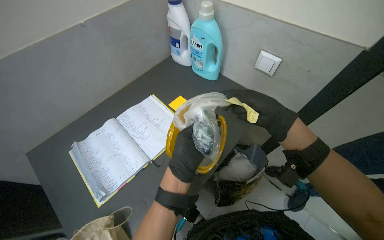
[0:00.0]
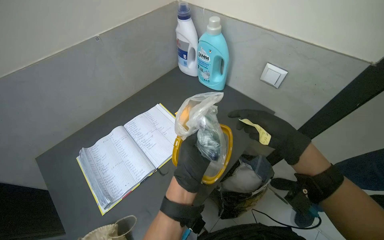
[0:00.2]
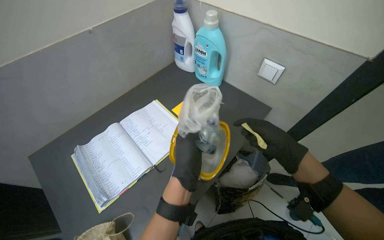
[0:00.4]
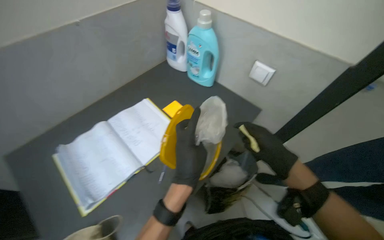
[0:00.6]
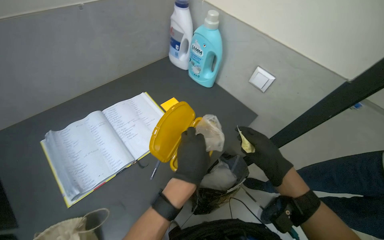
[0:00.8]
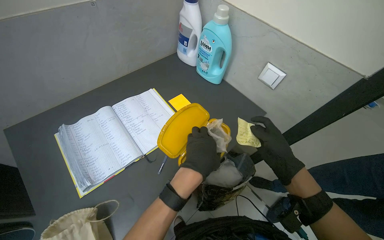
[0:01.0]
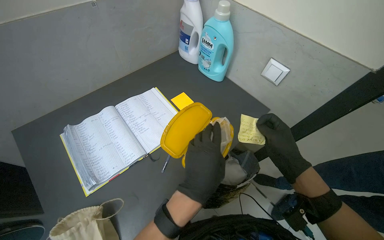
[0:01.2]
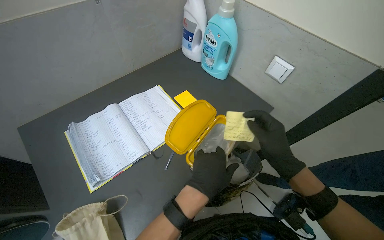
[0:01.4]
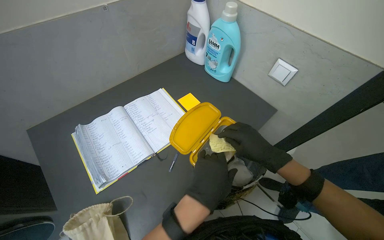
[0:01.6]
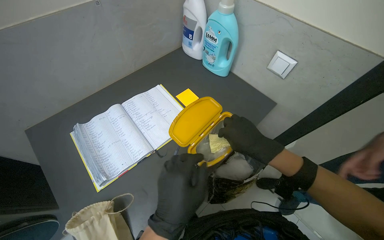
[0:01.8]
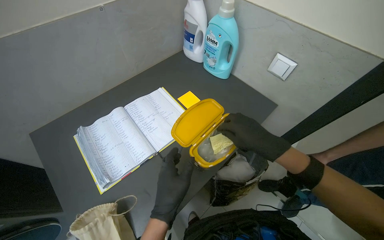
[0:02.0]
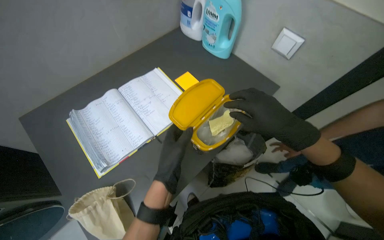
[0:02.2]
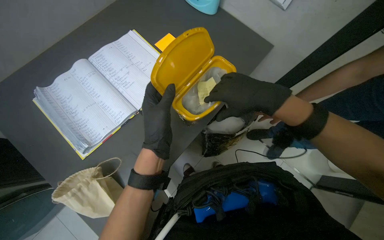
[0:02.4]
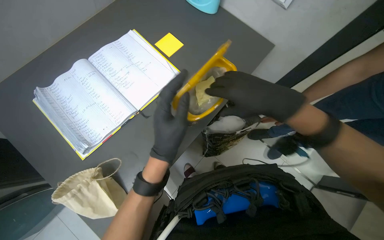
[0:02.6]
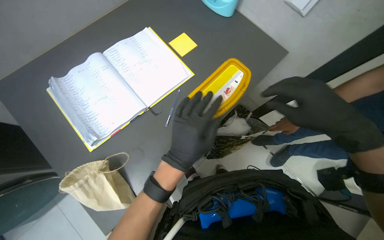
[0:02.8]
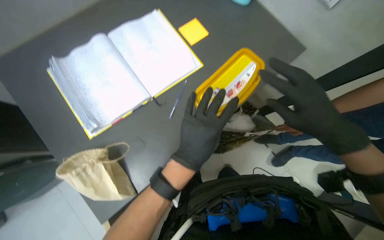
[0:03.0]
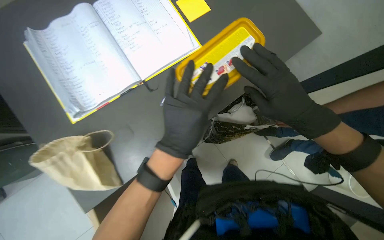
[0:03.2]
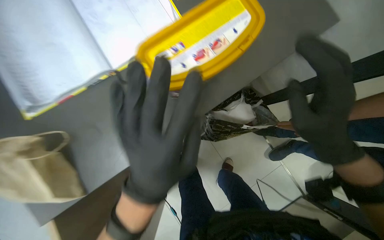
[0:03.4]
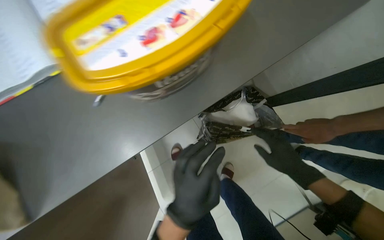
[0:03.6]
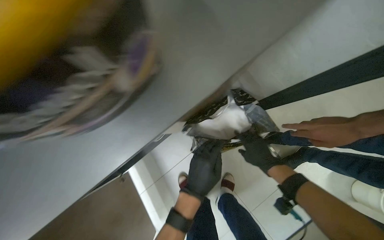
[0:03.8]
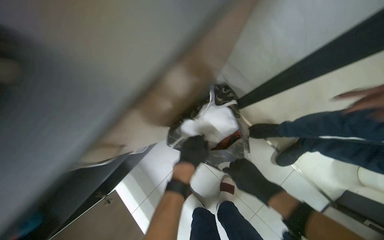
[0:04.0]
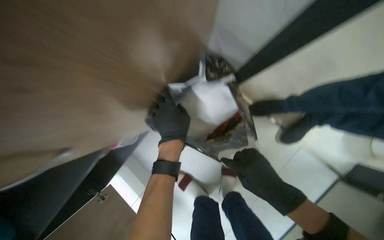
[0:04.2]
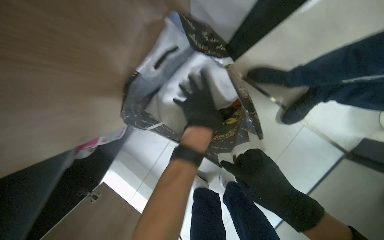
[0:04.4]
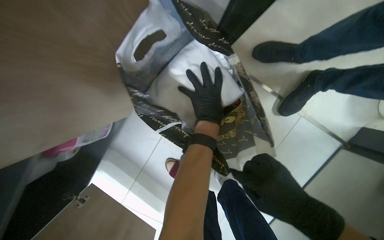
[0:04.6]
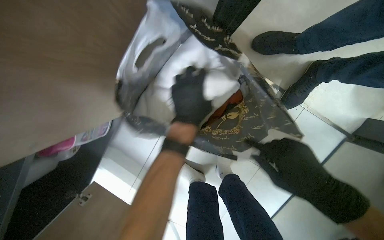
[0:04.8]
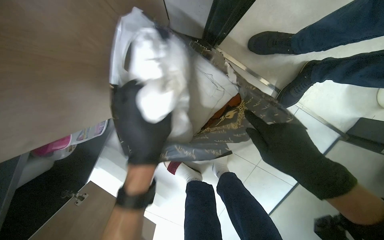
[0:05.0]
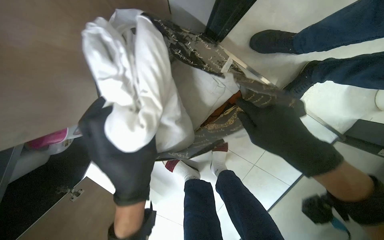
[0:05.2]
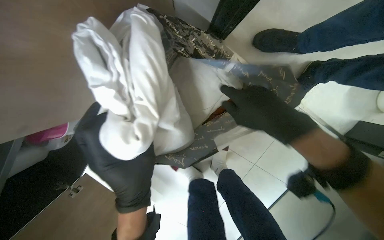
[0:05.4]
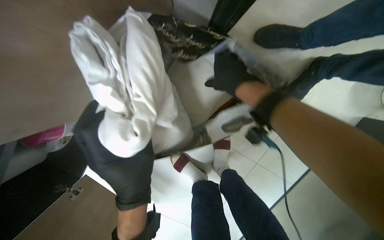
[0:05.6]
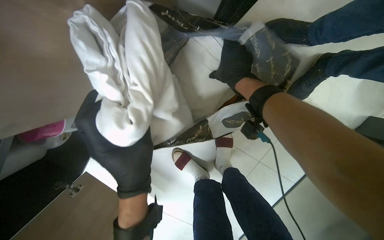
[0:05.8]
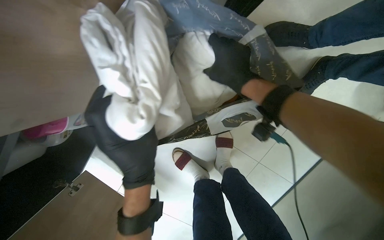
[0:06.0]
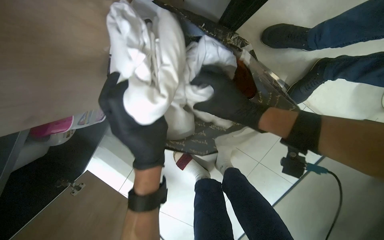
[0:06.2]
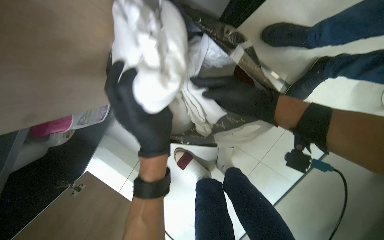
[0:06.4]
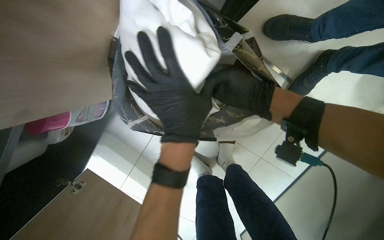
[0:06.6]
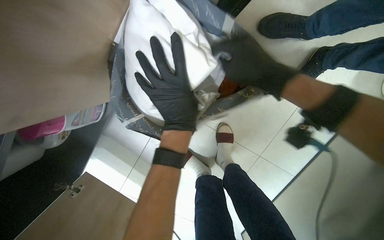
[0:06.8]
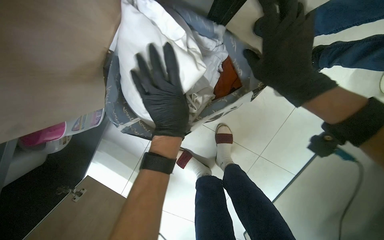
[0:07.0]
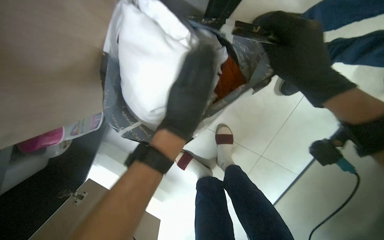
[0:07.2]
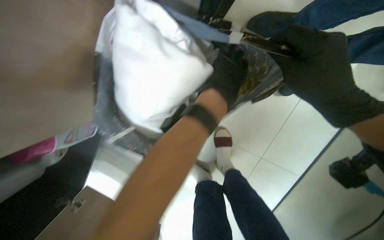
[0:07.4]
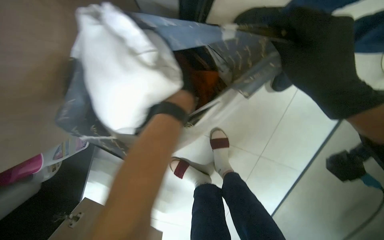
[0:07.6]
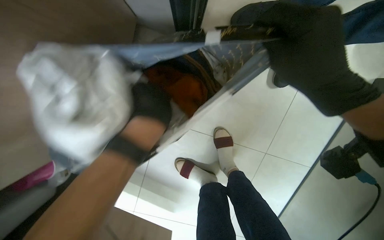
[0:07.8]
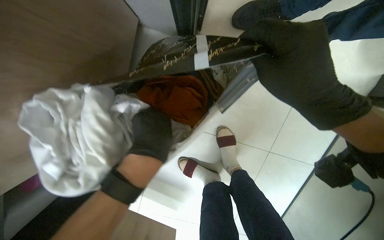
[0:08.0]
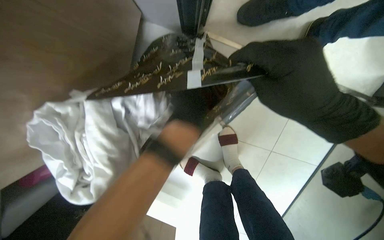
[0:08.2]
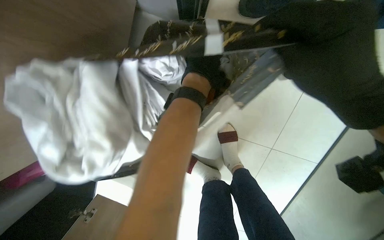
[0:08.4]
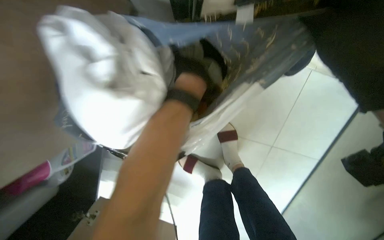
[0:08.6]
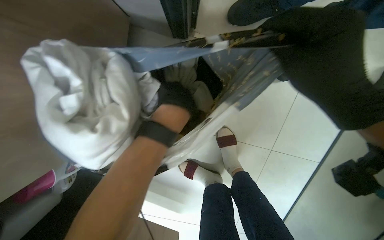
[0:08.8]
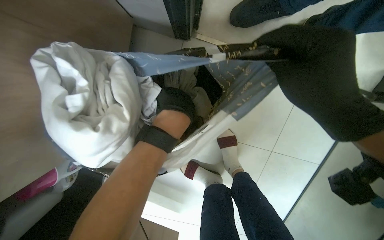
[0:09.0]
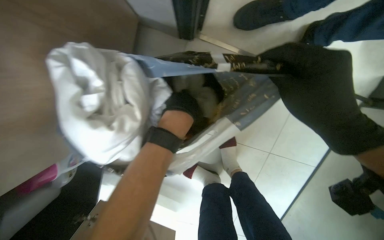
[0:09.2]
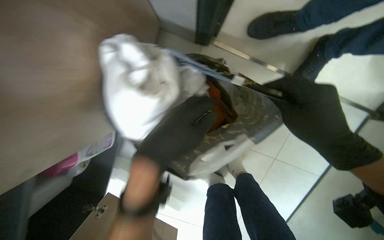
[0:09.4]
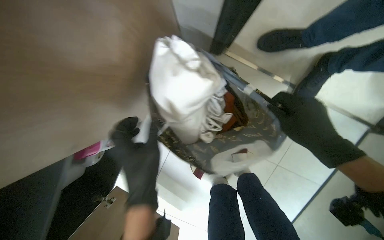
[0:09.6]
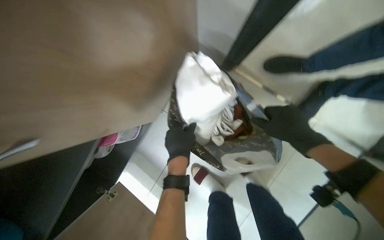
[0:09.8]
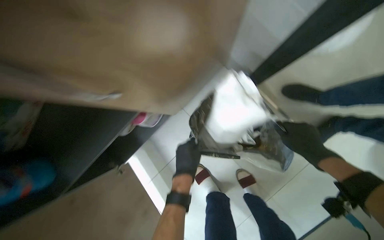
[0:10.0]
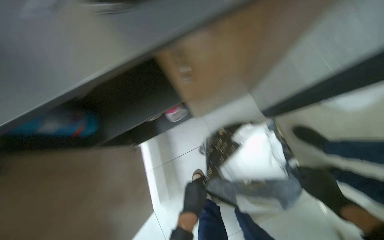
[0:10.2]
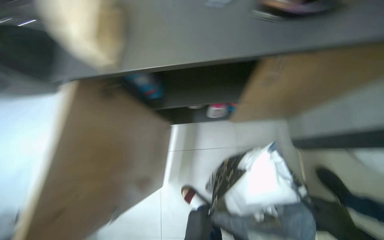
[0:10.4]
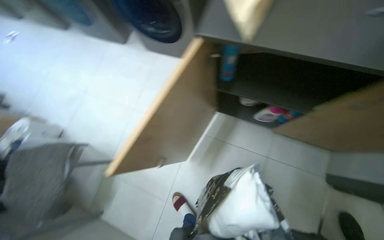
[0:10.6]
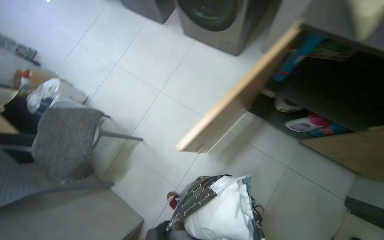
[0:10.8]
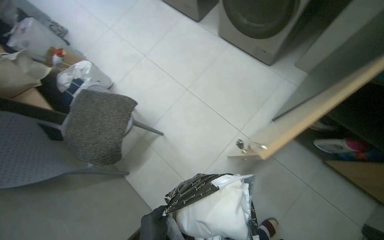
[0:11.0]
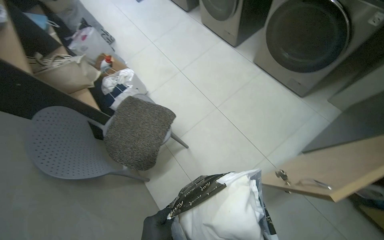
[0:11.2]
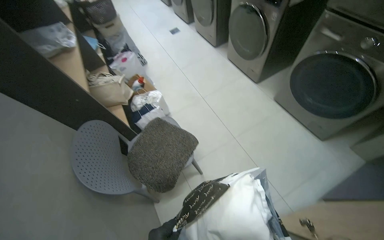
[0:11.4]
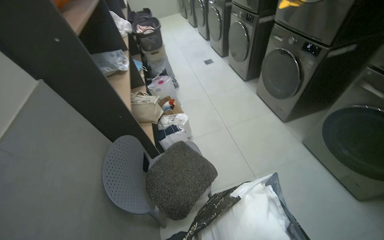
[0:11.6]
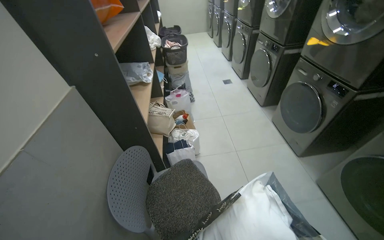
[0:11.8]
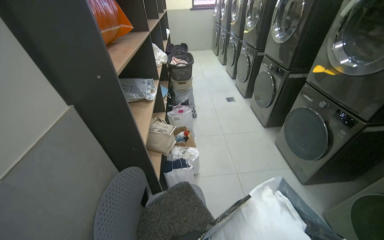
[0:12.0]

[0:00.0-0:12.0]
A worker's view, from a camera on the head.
Job: organizing items.
The whole recording: Organizing items into bags and cabinets. The worker organizes various items from a container, placing them into bags and storing them in a cabinet.
0:01.6 to 0:03.0: The camera pitches downward, by some 20 degrees.
0:03.0 to 0:04.4: The wearer moves about 60 cm. The view tilts some 20 degrees downward.
0:04.4 to 0:06.0: The left hand moves down the picture and to the left, about 15 cm, while the right hand travels up the picture by some 25 cm.
0:06.0 to 0:07.6: The left hand heads up the picture, farther from the camera and to the right, covering roughly 40 cm, while the right hand moves to the right and nearer to the camera, roughly 20 cm.
0:09.0 to 0:10.4: The head travels roughly 50 cm. Everything in view rotates some 55 degrees clockwise.

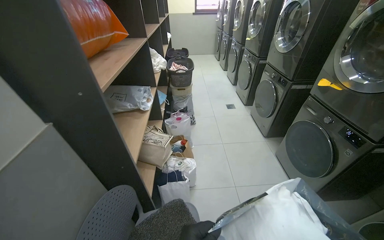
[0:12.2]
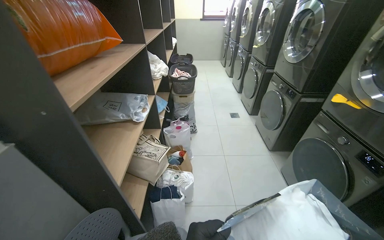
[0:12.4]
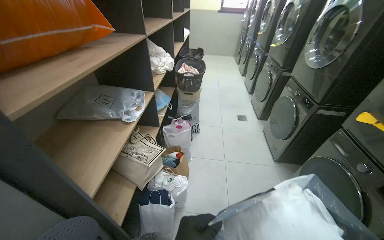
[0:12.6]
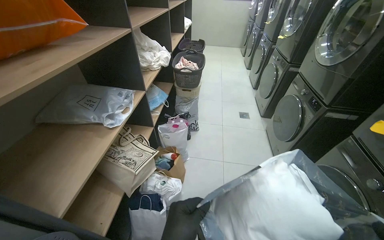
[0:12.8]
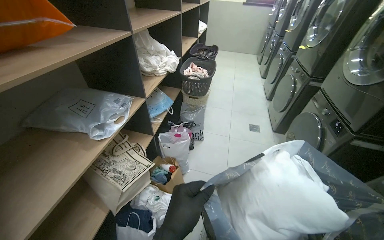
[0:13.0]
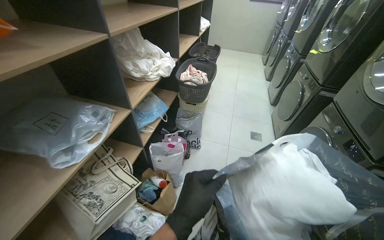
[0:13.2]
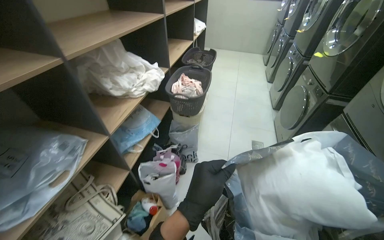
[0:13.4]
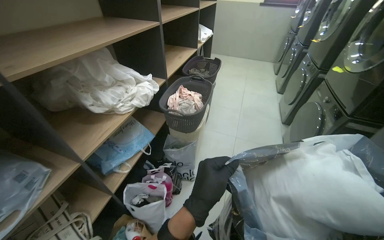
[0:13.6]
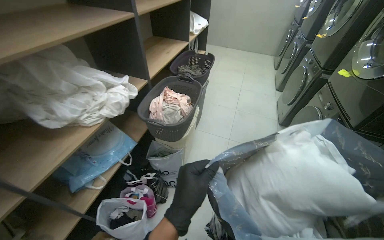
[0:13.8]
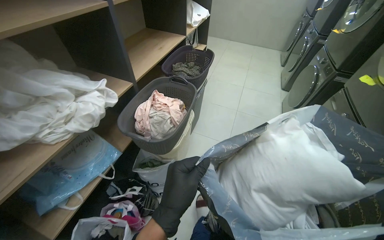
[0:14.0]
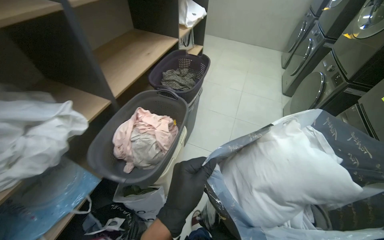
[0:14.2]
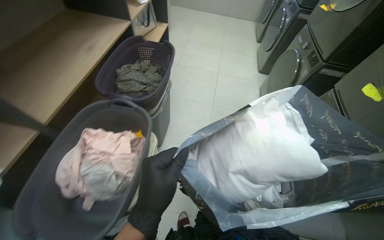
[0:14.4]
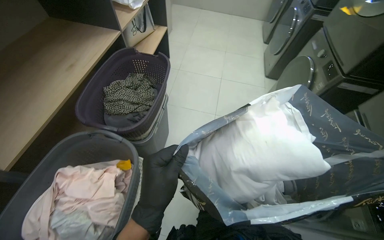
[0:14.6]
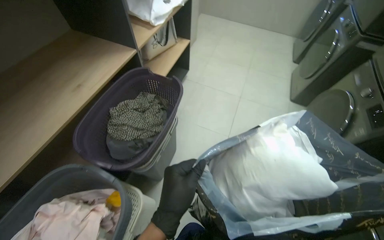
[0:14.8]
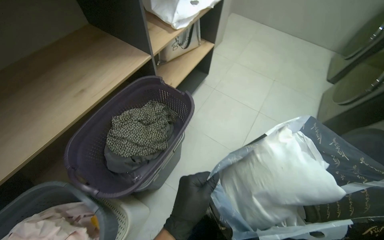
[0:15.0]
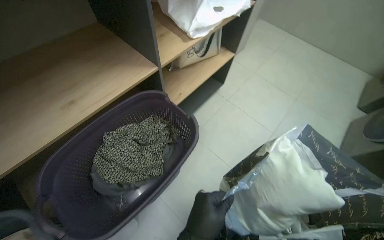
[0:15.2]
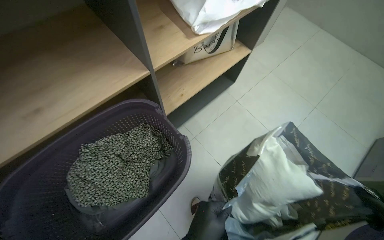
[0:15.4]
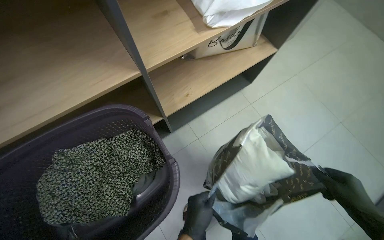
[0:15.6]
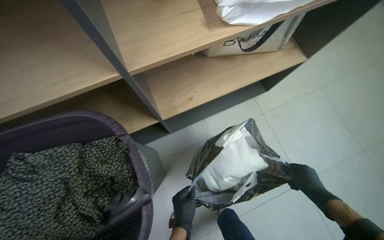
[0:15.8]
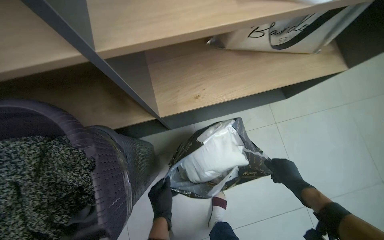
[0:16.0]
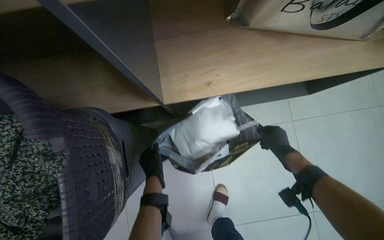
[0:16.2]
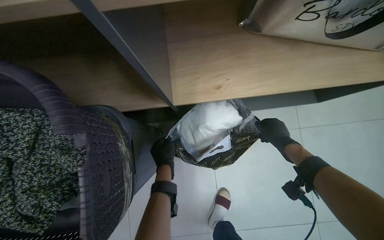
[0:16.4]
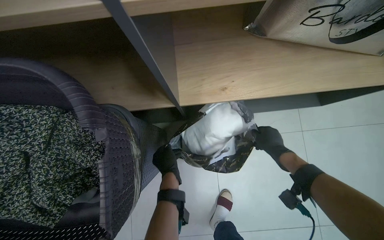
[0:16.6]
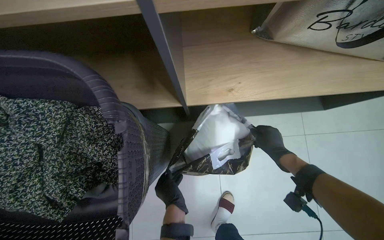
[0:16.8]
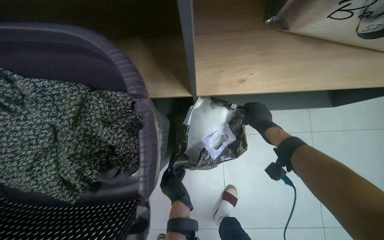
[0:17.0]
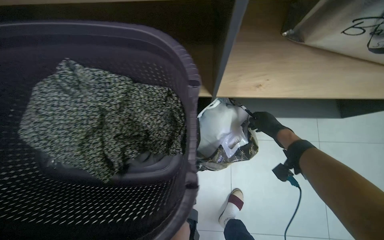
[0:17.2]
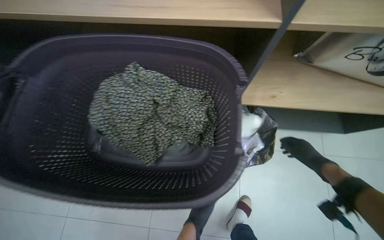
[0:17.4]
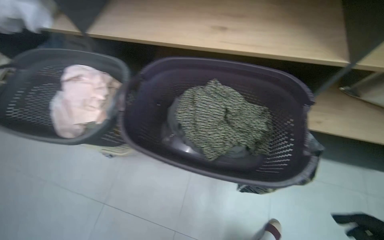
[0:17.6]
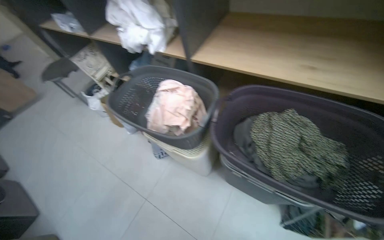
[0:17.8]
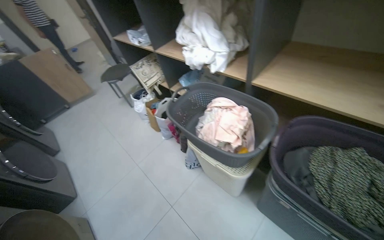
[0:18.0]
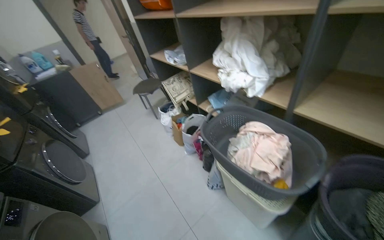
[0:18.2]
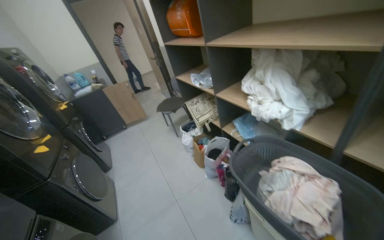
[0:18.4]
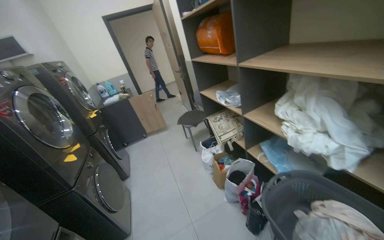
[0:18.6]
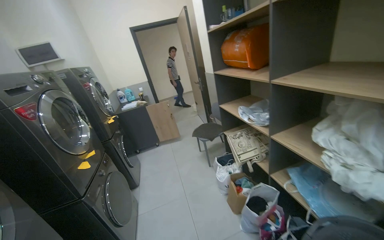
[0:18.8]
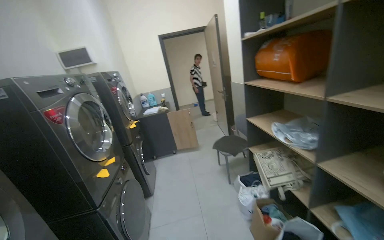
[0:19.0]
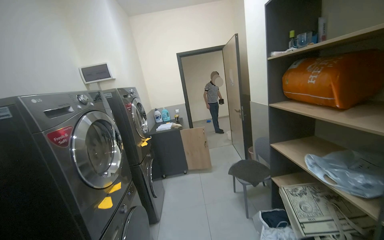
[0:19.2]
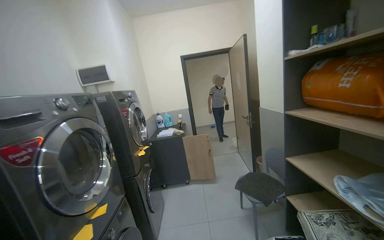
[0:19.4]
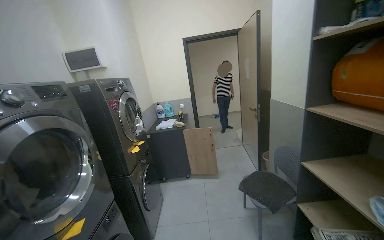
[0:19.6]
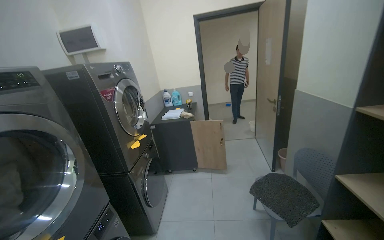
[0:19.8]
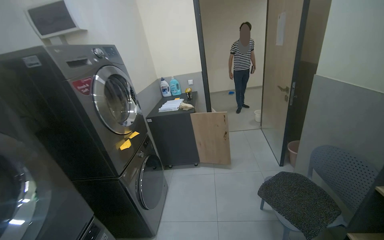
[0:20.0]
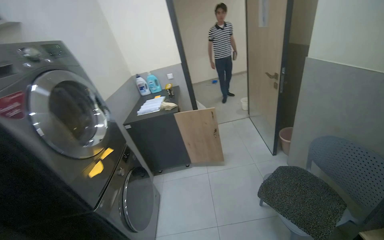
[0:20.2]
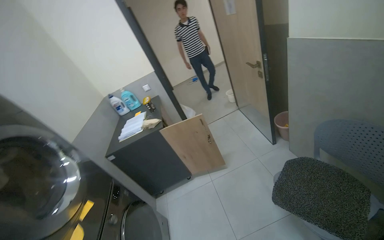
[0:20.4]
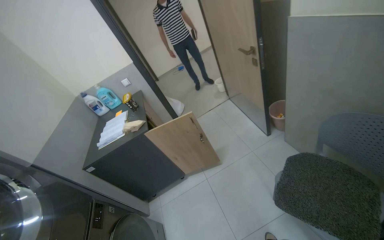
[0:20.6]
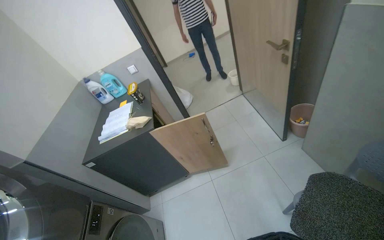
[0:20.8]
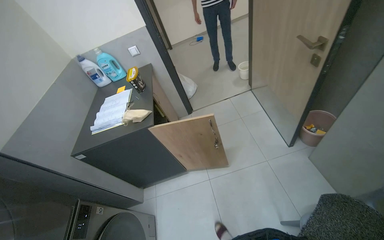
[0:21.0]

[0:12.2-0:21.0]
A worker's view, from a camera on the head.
Job: organizing items.
The whole recording: Organizing items into bags and cabinets. The worker organizes various items from a container, placing them into bags and storing them in a cabinet.
0:12.2 to 0:13.6: The wearer moves some 1 m. The wearer looks roughly 25 degrees further to the left.
0:13.6 to 0:15.2: The camera travels about 1.5 m. The wearer looks about 20 degrees further downward.
0:15.2 to 0:16.6: The wearer moves some 60 cm. The head rotates some 45 degrees to the left. The view tilts some 20 degrees downward.
0:16.6 to 0:18.0: The head travels roughly 90 cm. The head turns to the left by roughly 50 degrees. The view tips upward by some 25 degrees.
0:18.0 to 0:19.6: The camera is carried approximately 1 m. The head rotates about 45 degrees to the left. The camera pitches upward, by approximately 20 degrees.
0:19.6 to 0:21.0: The wearer moves roughly 1.5 m. The camera pitches downward, by about 30 degrees.
